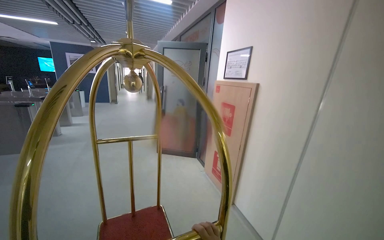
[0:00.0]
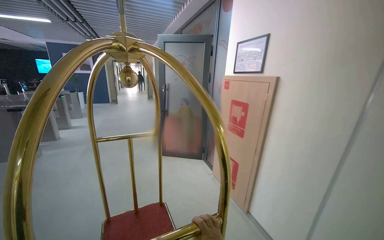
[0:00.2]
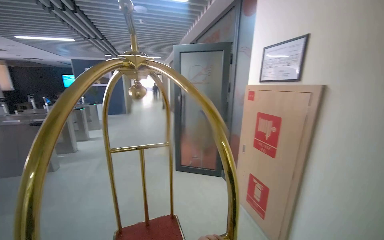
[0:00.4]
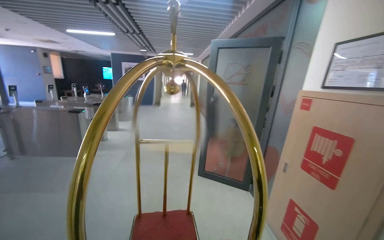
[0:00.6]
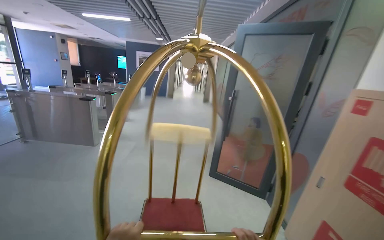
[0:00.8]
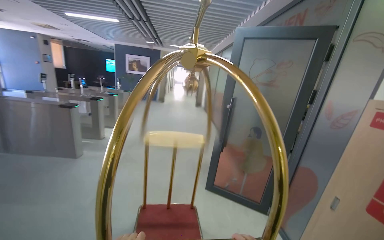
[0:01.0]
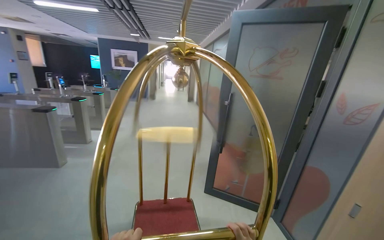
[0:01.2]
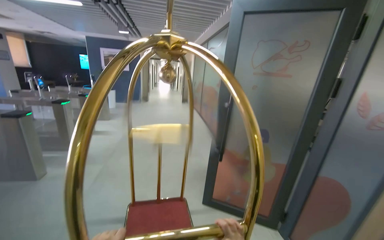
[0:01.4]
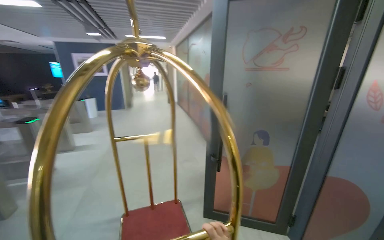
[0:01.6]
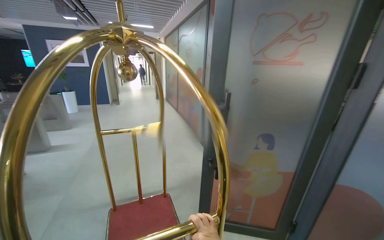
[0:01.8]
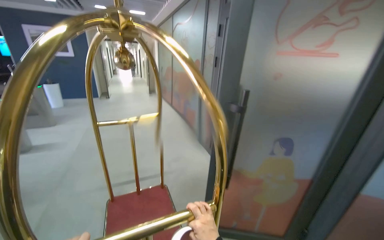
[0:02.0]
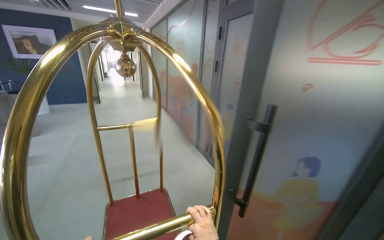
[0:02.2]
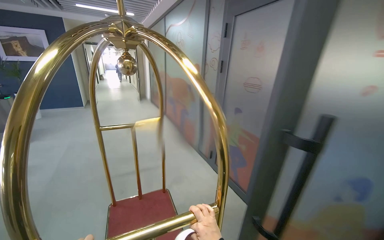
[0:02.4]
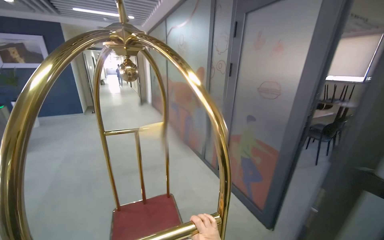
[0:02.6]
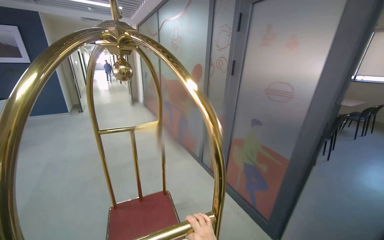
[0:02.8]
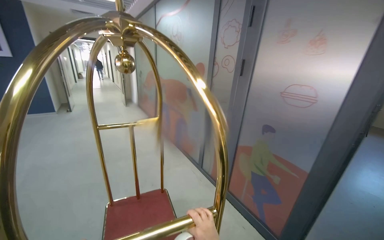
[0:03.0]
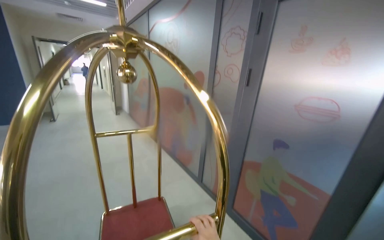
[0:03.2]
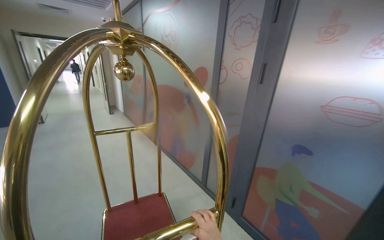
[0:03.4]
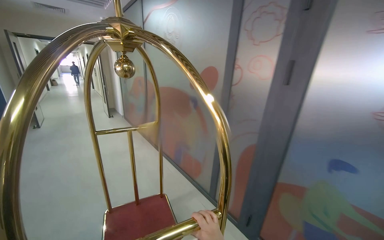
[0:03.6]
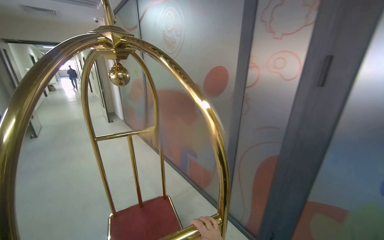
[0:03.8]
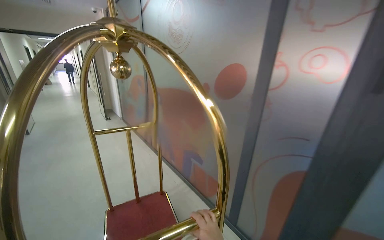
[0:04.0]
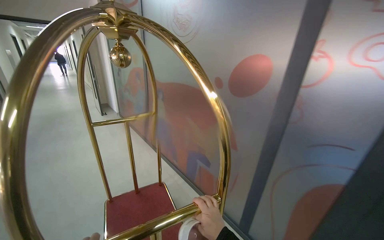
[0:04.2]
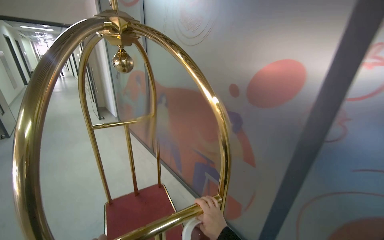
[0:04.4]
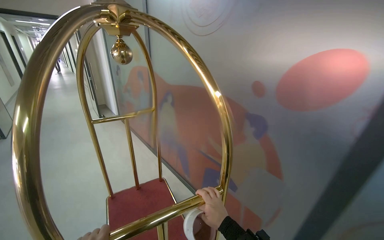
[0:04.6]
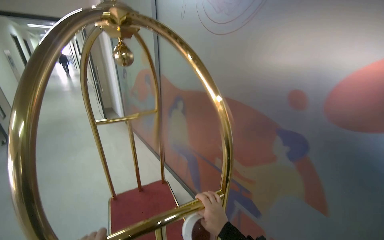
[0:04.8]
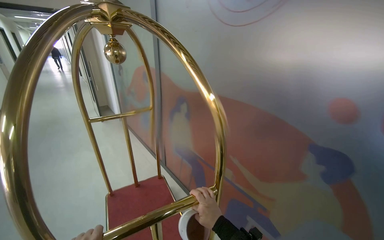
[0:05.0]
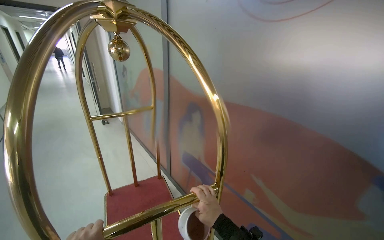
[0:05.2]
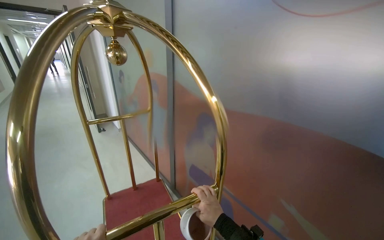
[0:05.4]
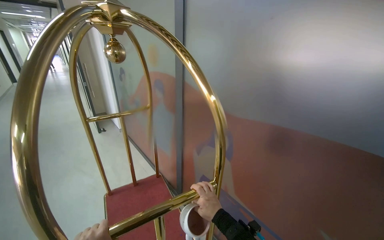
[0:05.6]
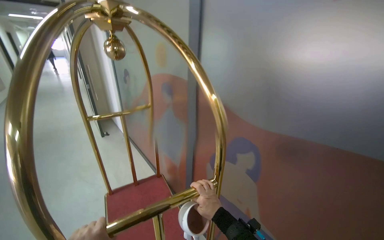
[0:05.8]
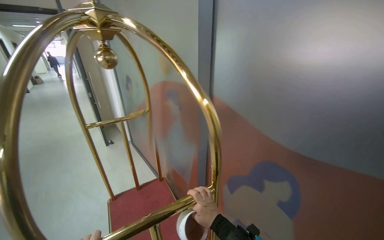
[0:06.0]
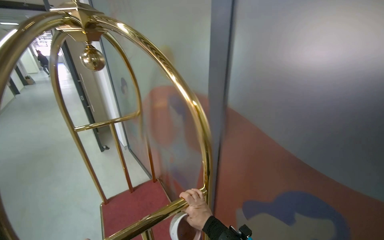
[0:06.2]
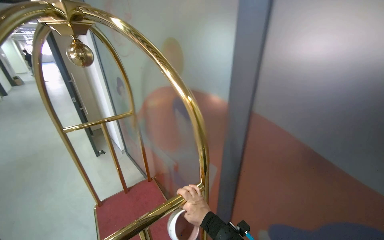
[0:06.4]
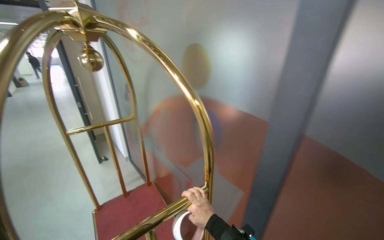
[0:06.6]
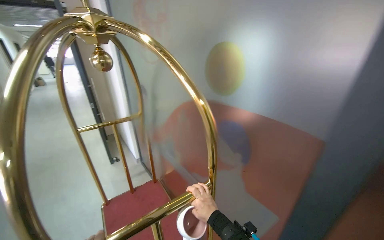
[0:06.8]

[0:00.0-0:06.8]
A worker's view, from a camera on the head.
Job: organizing items.
The whole recording: Pushing empty luggage cart. The worker pushes an empty luggage cart down the hallway.
0:00.0 to 0:01.4: The head travels about 1.5 m.
0:01.4 to 0:02.8: The head travels approximately 1.5 m. The head turns to the right by roughly 20 degrees.
0:02.8 to 0:04.0: The wearer moves some 80 cm.
